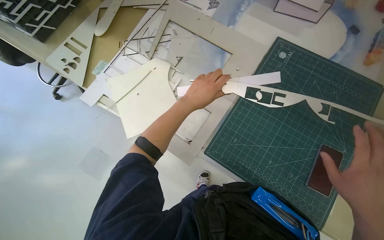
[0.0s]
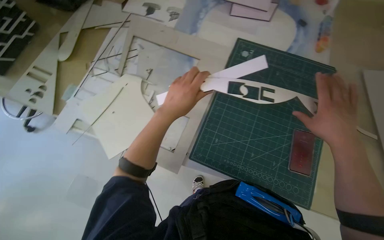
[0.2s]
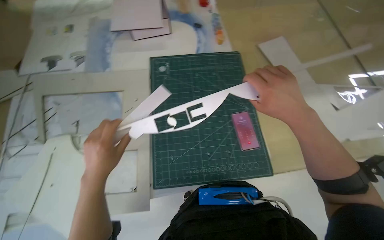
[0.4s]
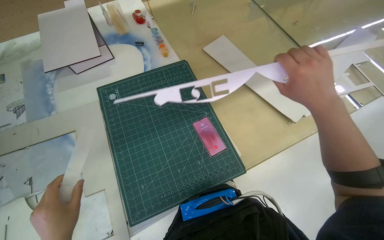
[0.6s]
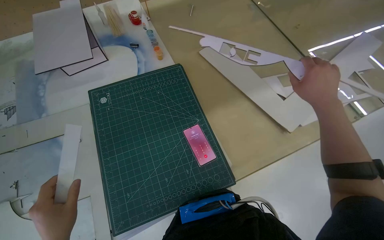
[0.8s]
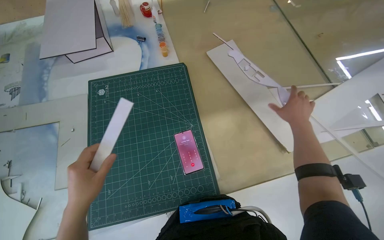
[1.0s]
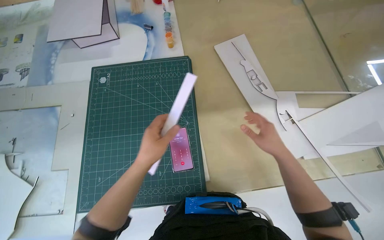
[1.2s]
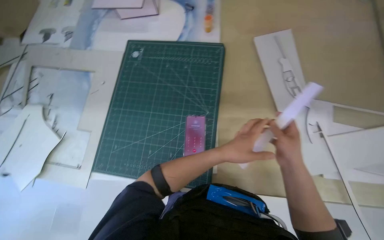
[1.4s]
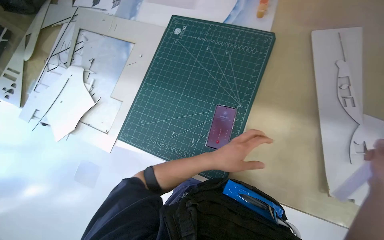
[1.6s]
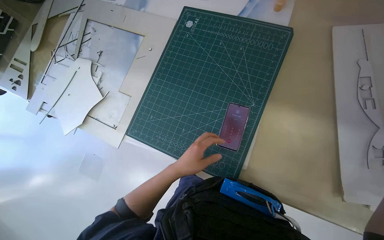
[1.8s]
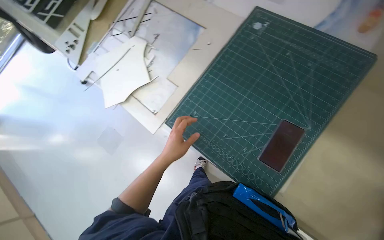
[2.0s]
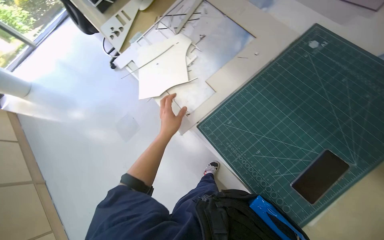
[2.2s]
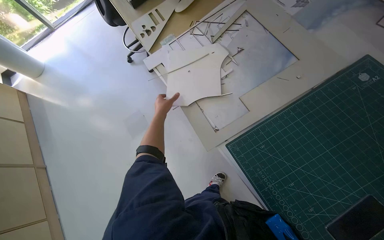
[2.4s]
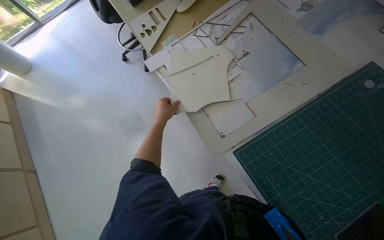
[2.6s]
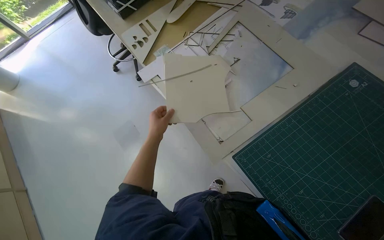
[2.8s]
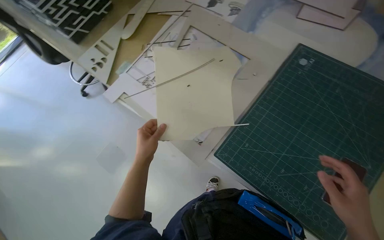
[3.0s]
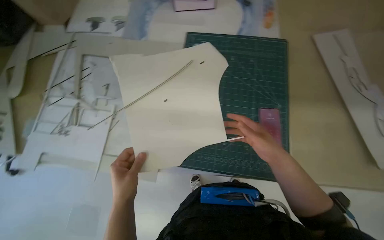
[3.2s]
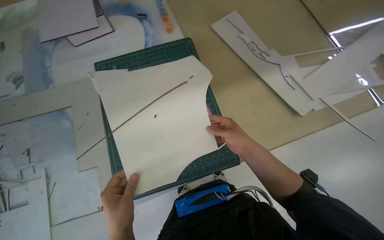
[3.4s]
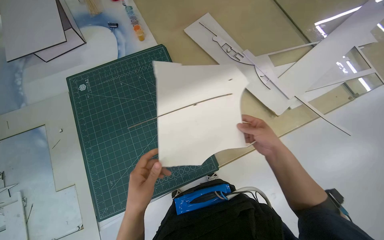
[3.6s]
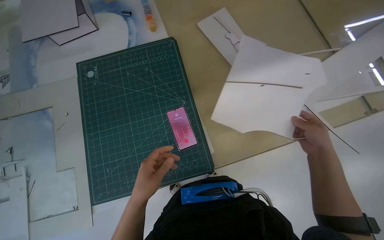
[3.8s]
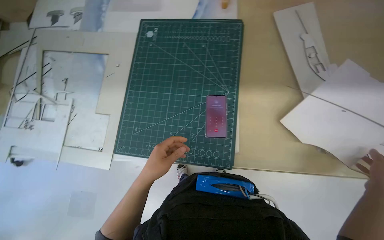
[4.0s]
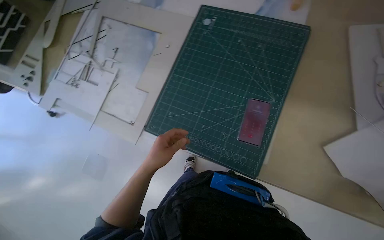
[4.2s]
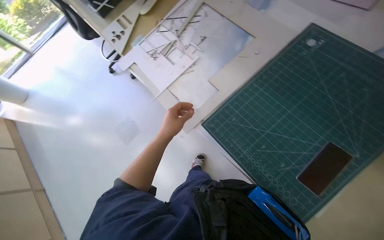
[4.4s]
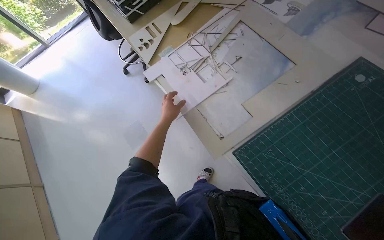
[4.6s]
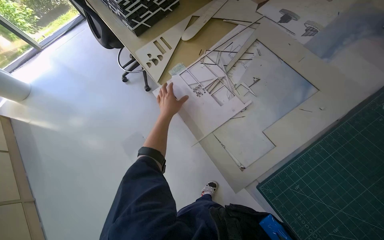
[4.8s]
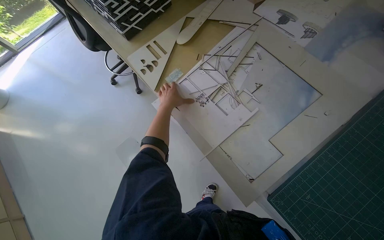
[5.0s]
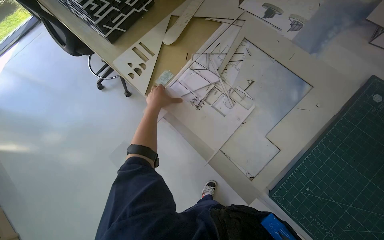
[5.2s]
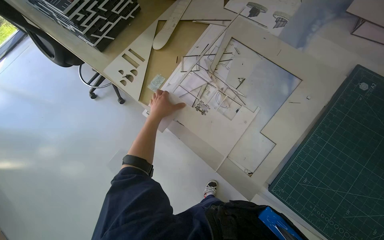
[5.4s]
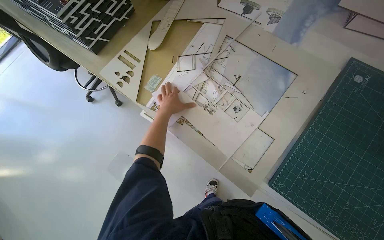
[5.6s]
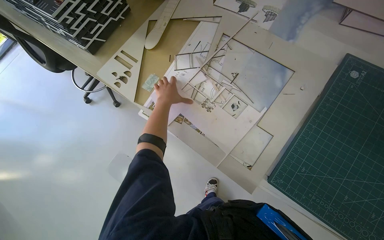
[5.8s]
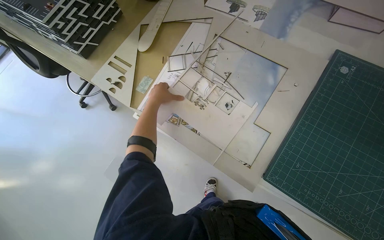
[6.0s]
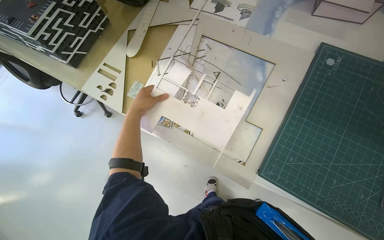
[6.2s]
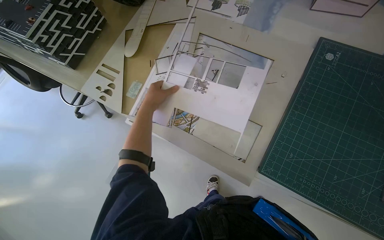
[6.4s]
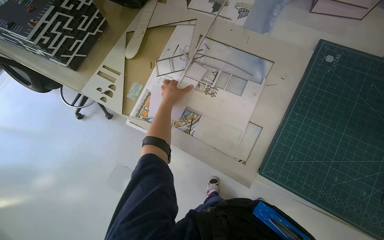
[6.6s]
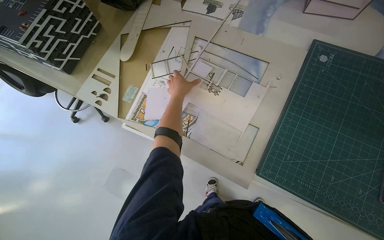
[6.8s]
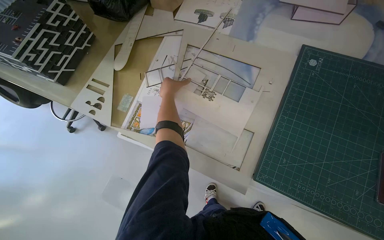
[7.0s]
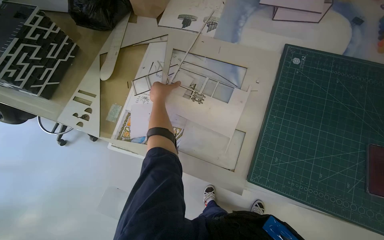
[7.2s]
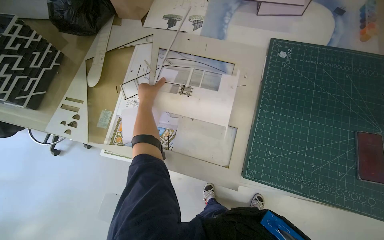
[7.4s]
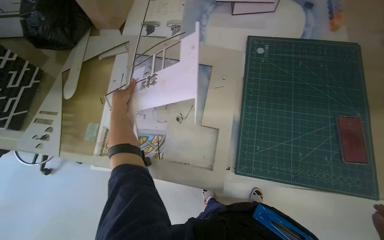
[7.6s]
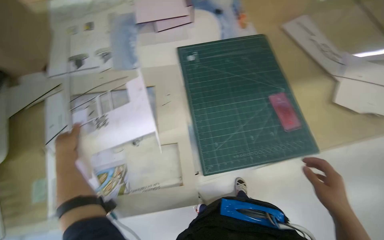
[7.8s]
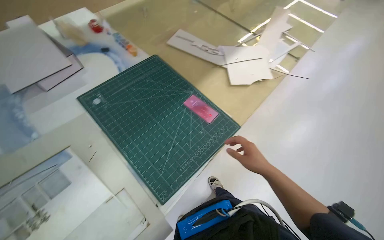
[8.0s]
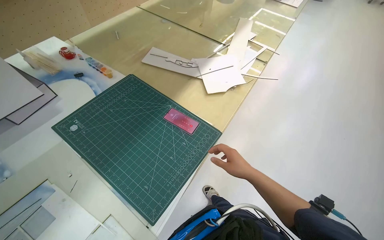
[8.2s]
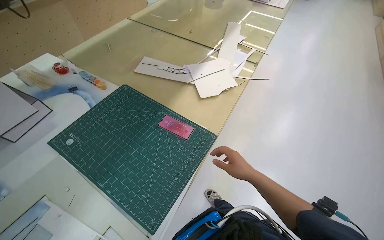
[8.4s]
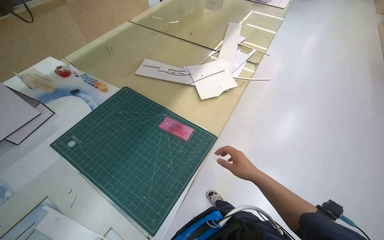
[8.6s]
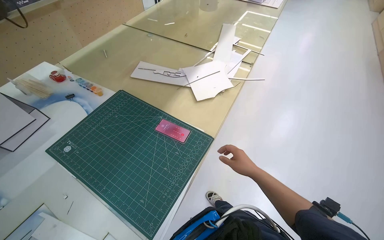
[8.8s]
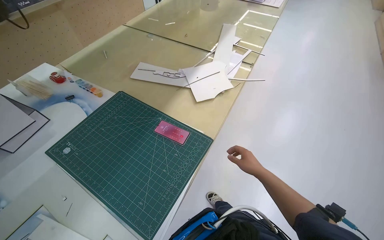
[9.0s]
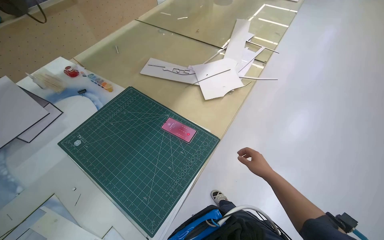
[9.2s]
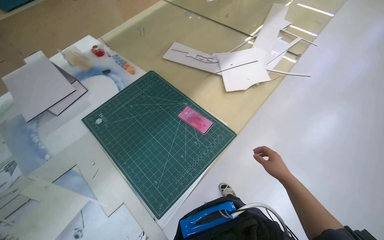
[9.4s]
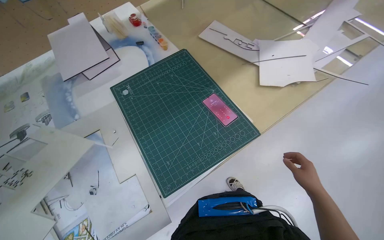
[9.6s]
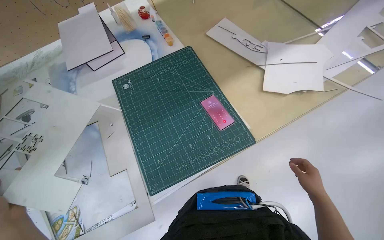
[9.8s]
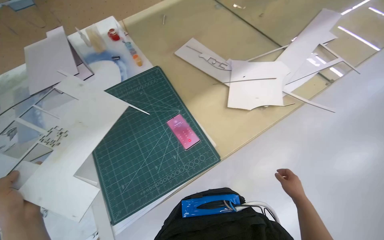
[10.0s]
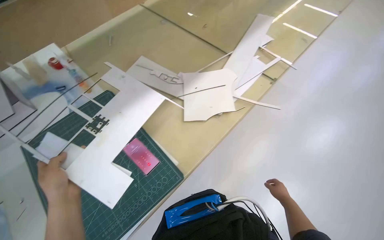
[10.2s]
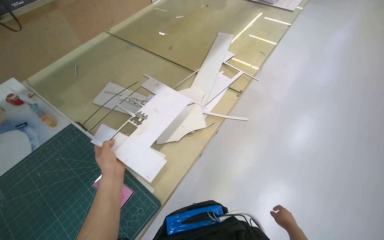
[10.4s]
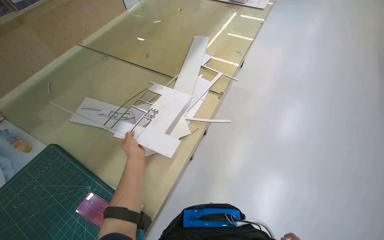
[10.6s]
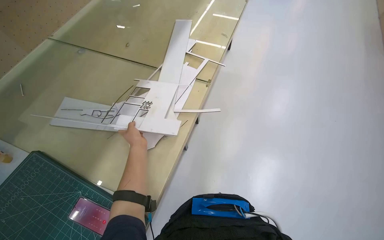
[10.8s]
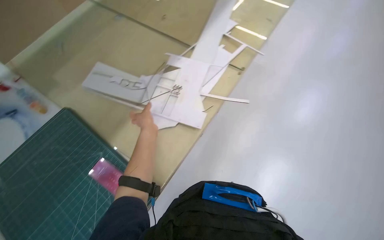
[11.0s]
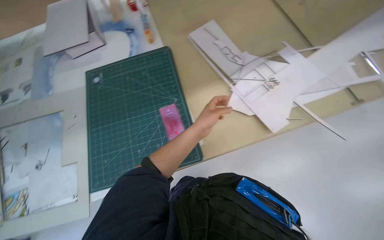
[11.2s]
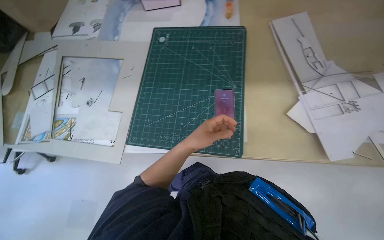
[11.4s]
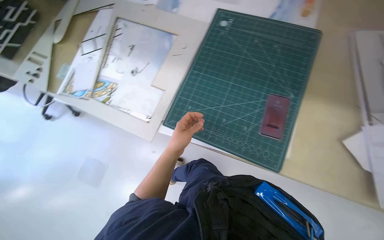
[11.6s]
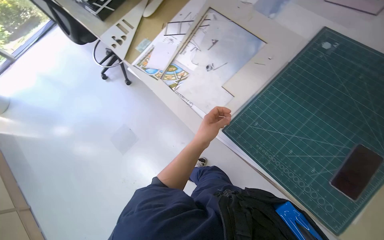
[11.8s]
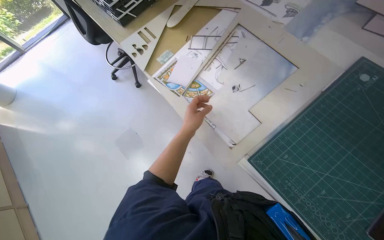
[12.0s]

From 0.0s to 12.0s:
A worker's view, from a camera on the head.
Job: organizing items.
The whole recording: Sorting and arranging paper cutouts. The worker sorts and arranges various paper cutouts on the table, examining them for assembly.
From 1.6s to 3.0s: The wearer moves about 40 cm.
From 3.0s to 4.4s: The head rotates some 40 degrees to the left.
From 4.4s to 6.0s: The wearer's head swings about 15 degrees to the right. The left hand moves up the picture and to the left, approximately 40 cm.
From 7.6s to 9.0s: The wearer's head swings some 70 degrees to the right. The view tips upward by some 15 degrees.
From 10.4s to 12.0s: The wearer moves some 60 cm. The wearer looks approximately 105 degrees further to the left. The view tilts some 25 degrees downward.

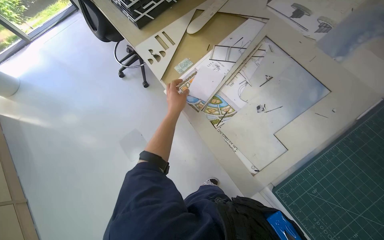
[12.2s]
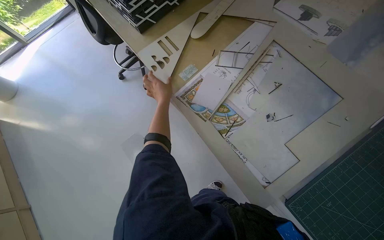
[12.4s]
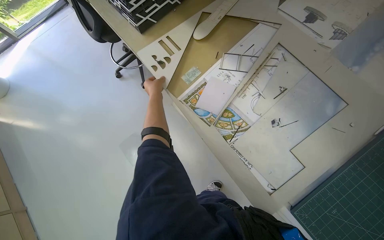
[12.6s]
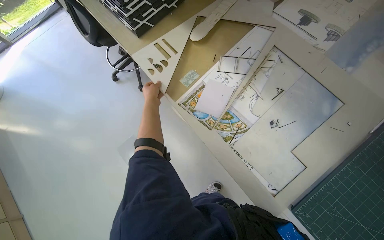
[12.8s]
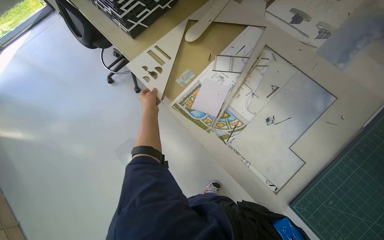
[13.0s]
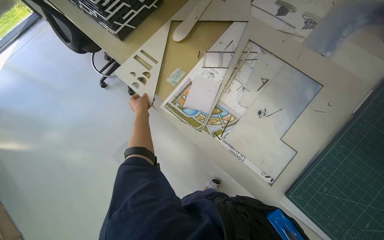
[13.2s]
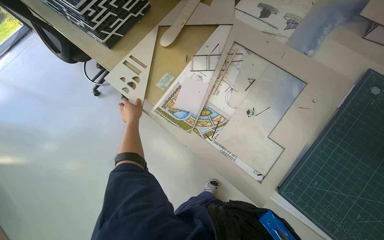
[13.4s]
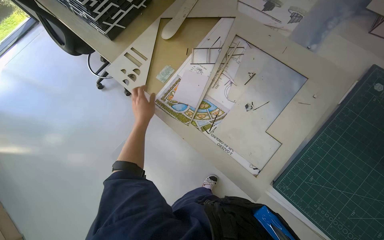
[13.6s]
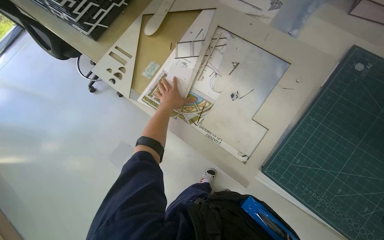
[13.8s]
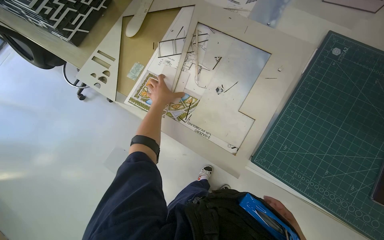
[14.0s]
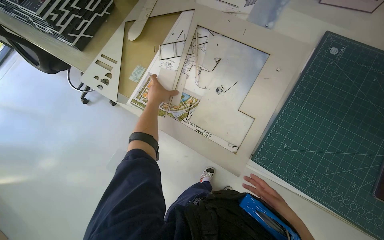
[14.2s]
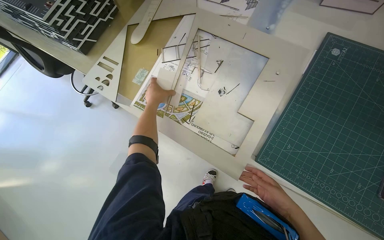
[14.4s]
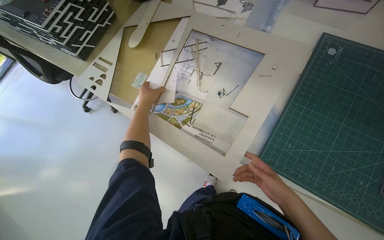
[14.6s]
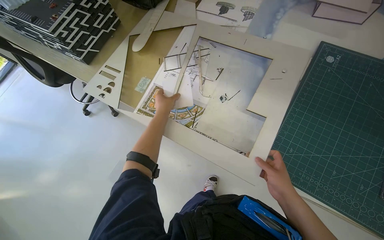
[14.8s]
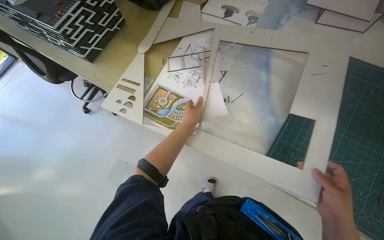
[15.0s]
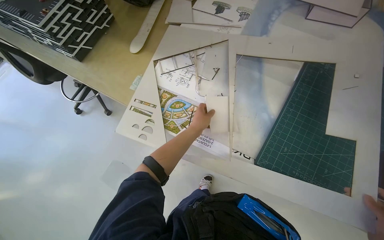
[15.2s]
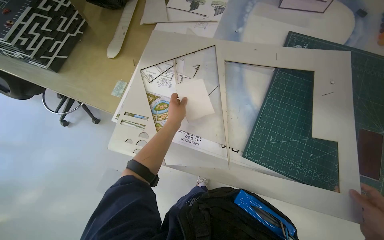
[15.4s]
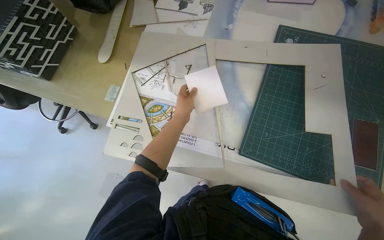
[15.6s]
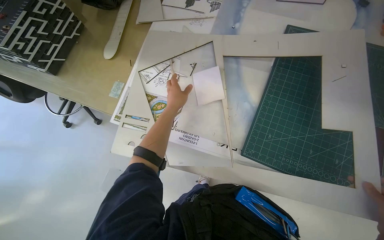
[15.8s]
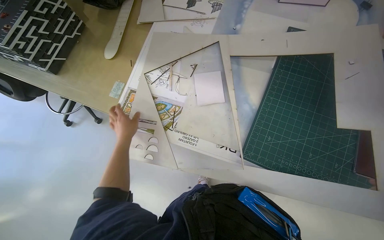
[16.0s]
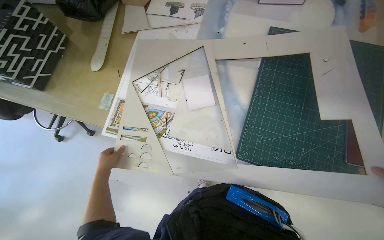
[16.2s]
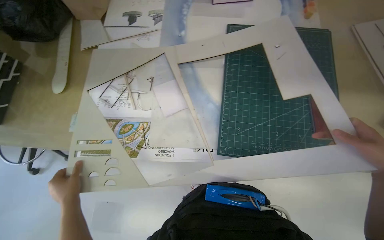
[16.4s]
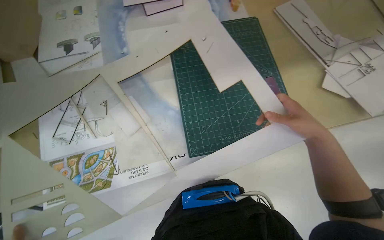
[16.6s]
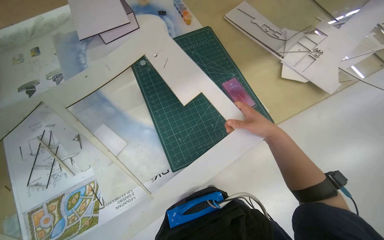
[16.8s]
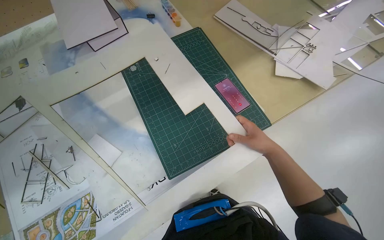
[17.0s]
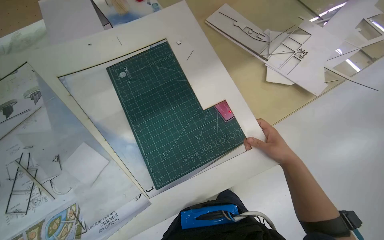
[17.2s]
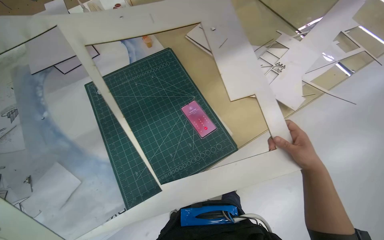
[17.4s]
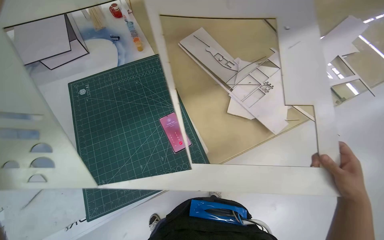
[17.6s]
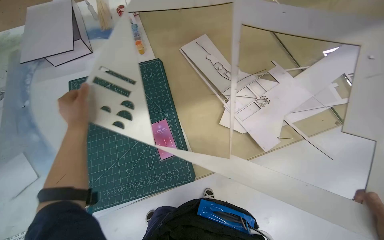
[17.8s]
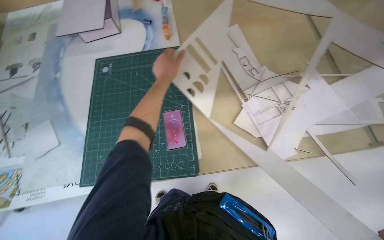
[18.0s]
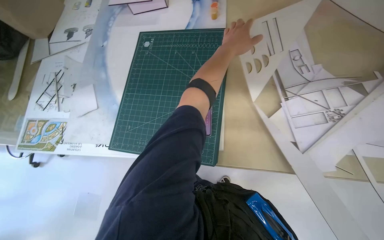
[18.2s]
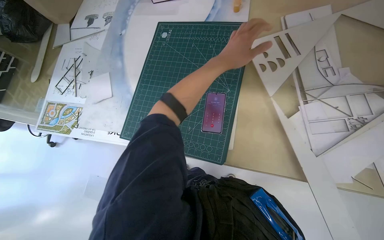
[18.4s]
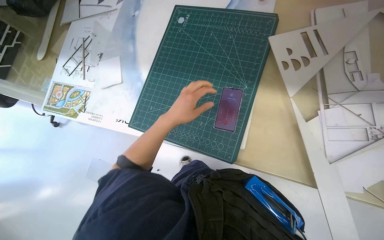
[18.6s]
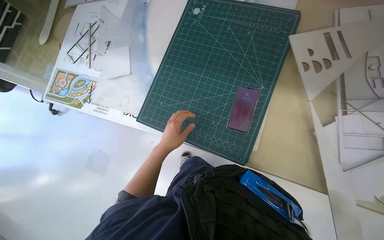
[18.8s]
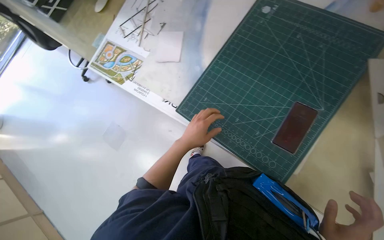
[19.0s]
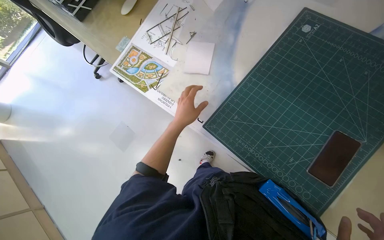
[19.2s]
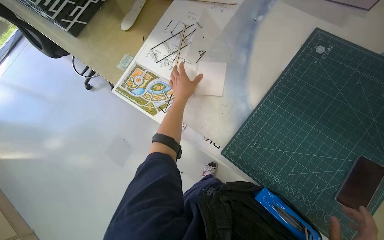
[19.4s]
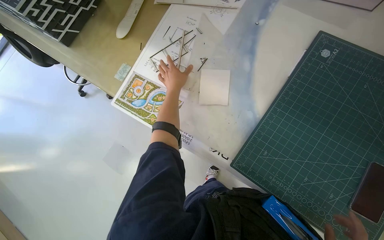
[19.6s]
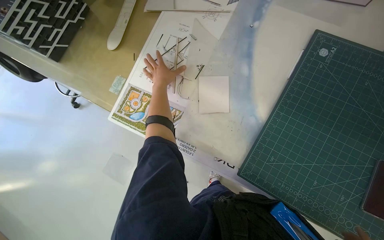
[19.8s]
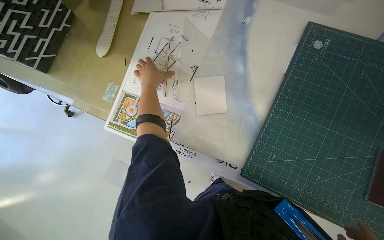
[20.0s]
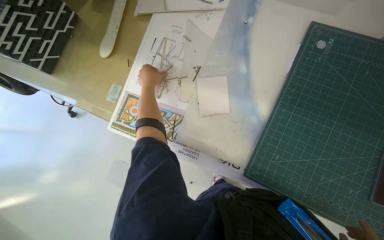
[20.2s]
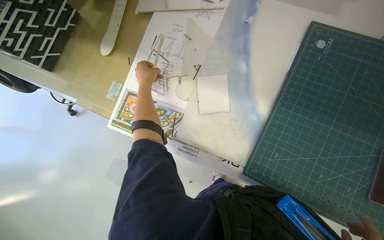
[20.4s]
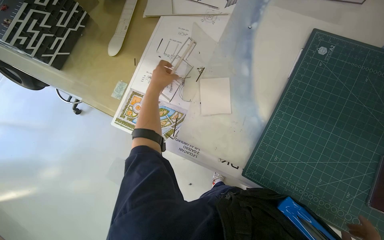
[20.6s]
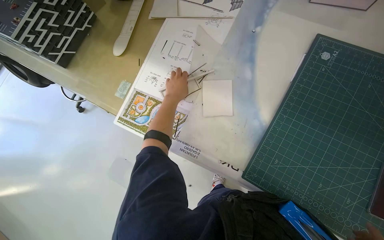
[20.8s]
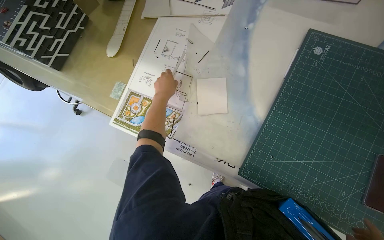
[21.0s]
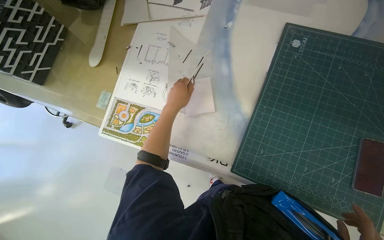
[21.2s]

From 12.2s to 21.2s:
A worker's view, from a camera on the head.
Job: organizing items.
The whole recording: Sorting and arranging paper cutouts. The worker sorts and arranges various paper cutouts on the table, examining them for assembly.
From 12.2s to 13.8s: The left hand goes to the left and returns, roughly 15 cm each way.
From 13.8s to 15.2s: The left hand moves to the right and nearer to the camera, roughly 15 cm.
From 15.2s to 16.6s: The head turns to the right by roughly 45 degrees.
From 16.6s to 18.2s: The camera is carried some 40 cm. The wearer looks roughly 25 degrees further to the left.
From 18.2s to 19.8s: The camera is carried some 60 cm.
